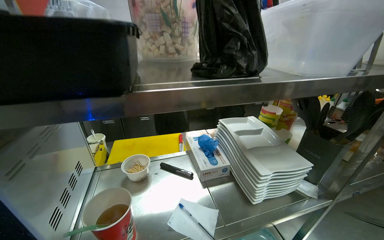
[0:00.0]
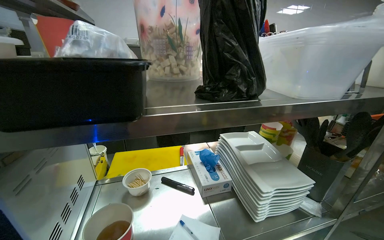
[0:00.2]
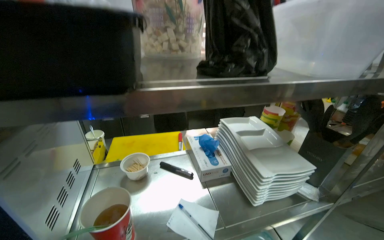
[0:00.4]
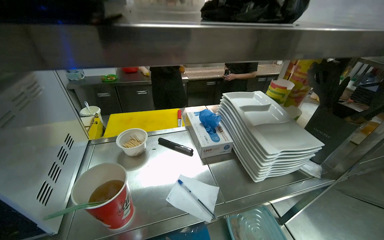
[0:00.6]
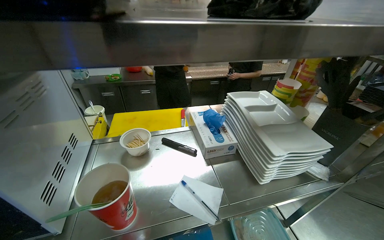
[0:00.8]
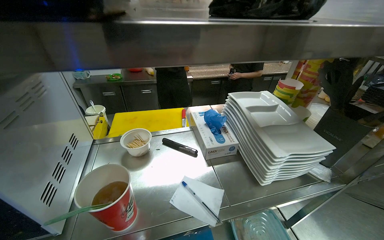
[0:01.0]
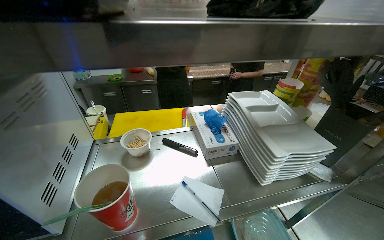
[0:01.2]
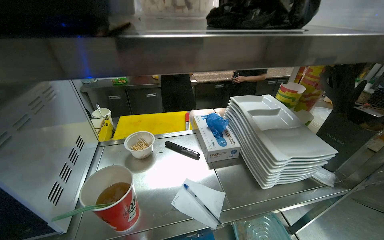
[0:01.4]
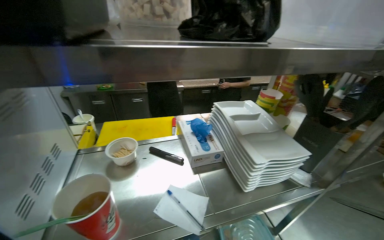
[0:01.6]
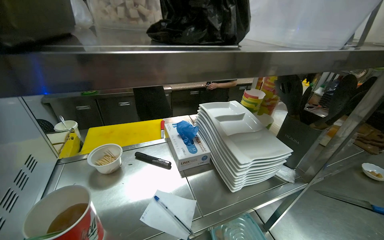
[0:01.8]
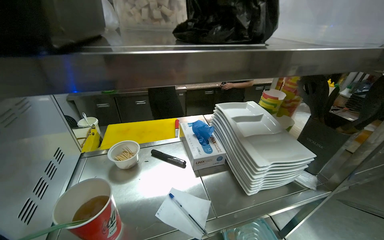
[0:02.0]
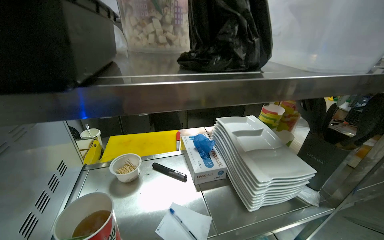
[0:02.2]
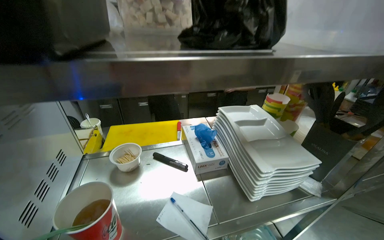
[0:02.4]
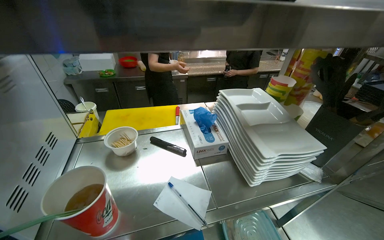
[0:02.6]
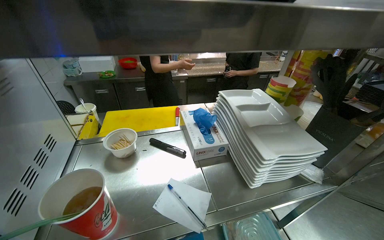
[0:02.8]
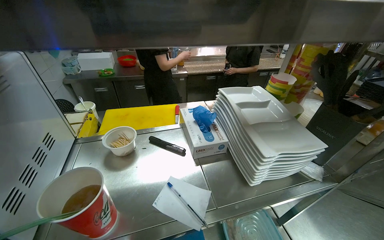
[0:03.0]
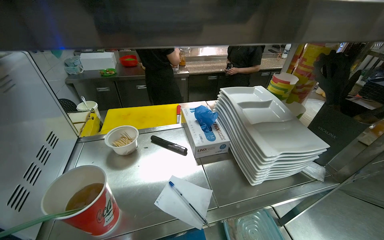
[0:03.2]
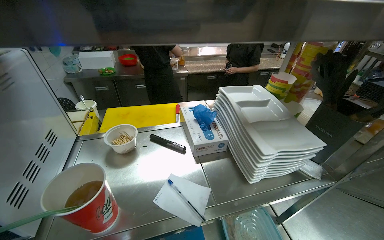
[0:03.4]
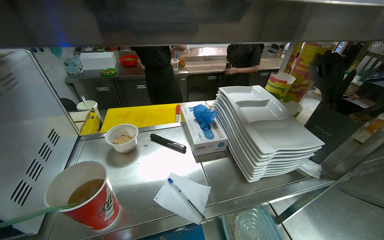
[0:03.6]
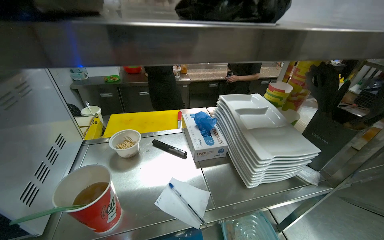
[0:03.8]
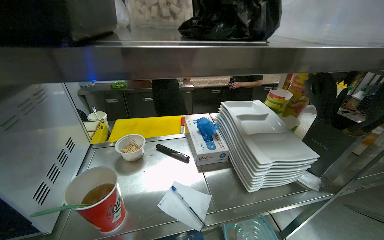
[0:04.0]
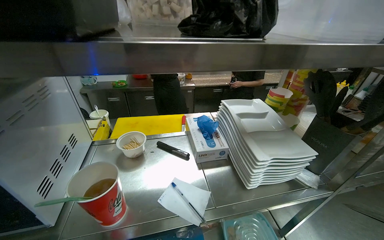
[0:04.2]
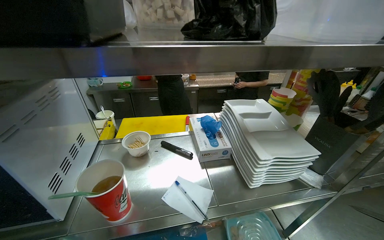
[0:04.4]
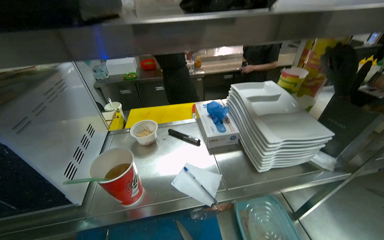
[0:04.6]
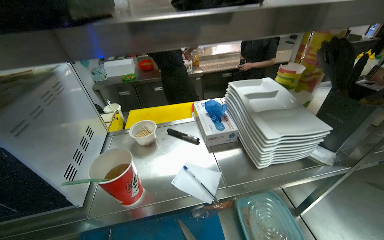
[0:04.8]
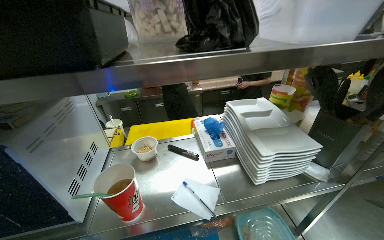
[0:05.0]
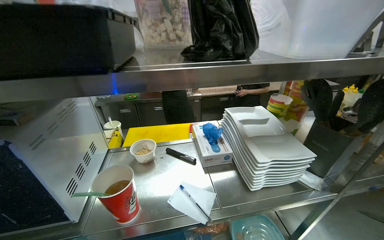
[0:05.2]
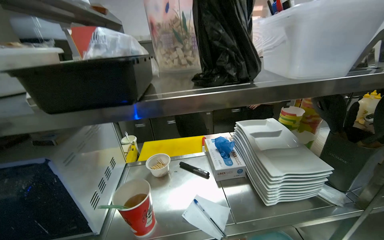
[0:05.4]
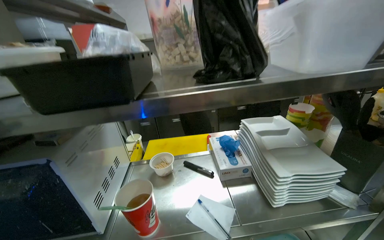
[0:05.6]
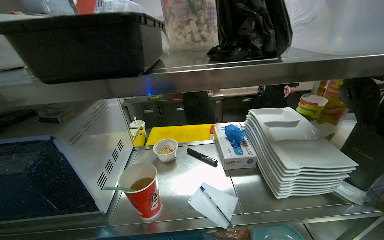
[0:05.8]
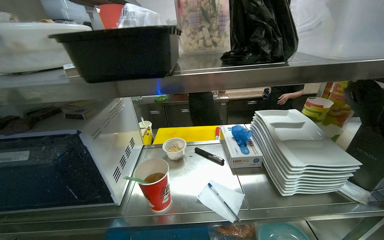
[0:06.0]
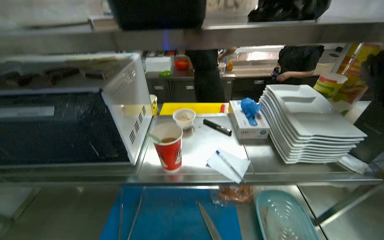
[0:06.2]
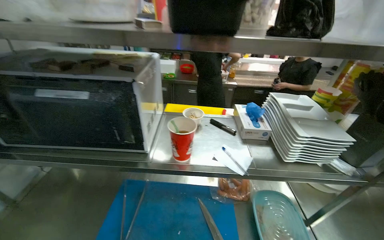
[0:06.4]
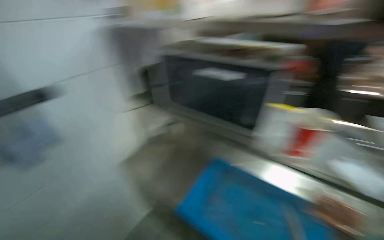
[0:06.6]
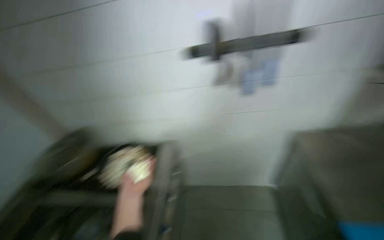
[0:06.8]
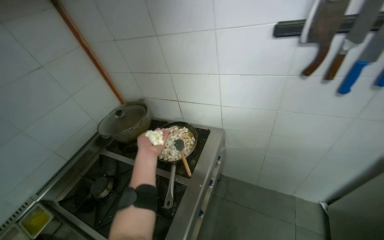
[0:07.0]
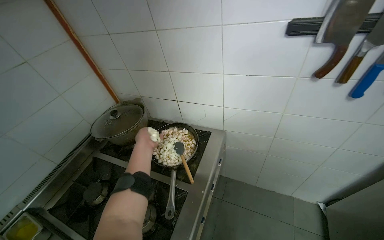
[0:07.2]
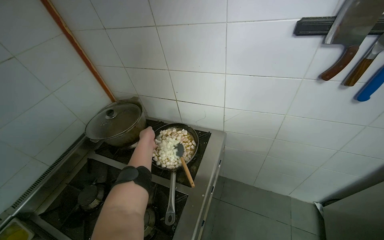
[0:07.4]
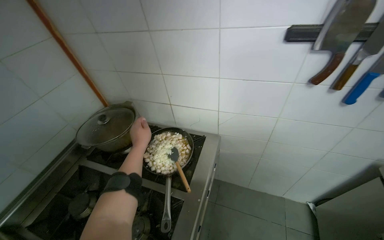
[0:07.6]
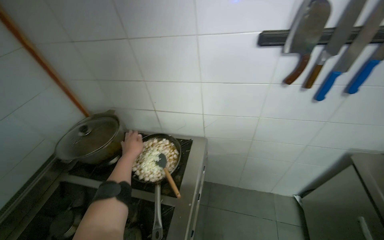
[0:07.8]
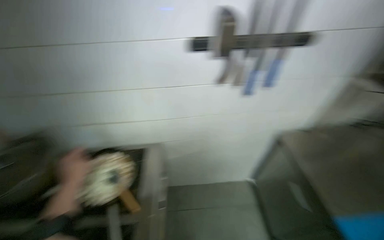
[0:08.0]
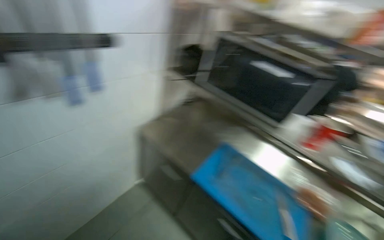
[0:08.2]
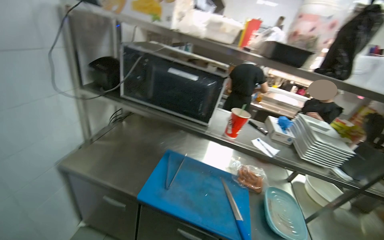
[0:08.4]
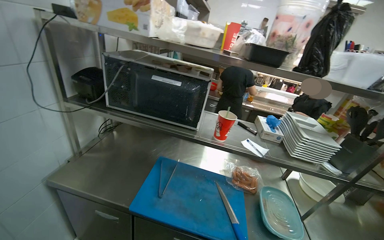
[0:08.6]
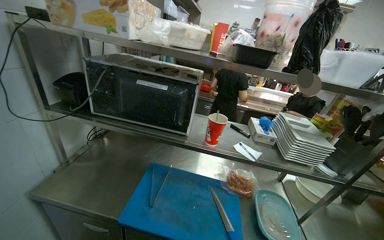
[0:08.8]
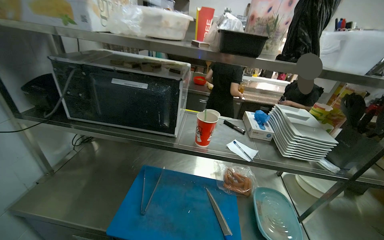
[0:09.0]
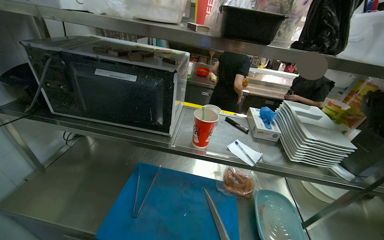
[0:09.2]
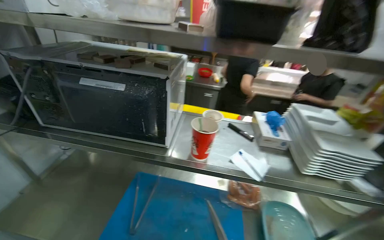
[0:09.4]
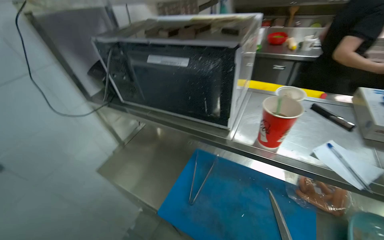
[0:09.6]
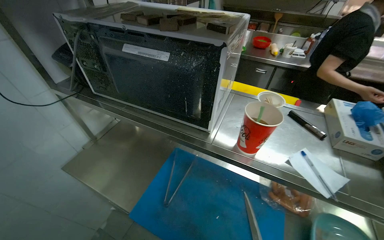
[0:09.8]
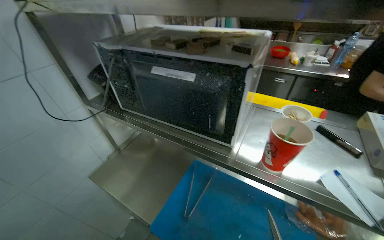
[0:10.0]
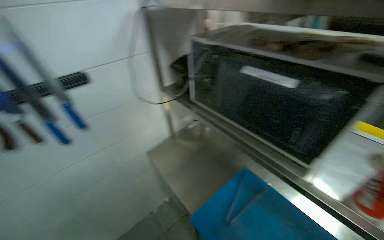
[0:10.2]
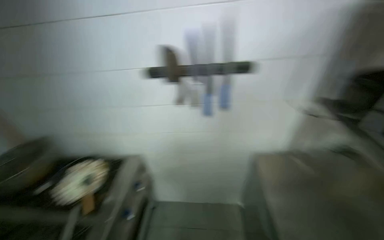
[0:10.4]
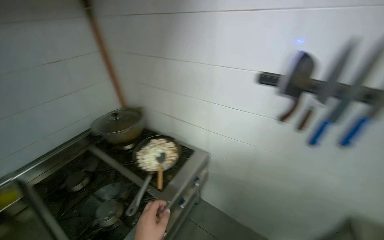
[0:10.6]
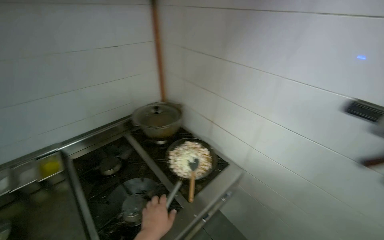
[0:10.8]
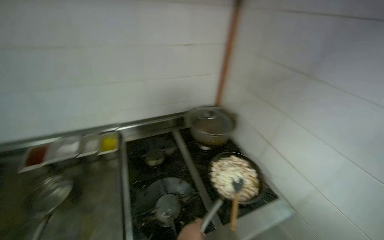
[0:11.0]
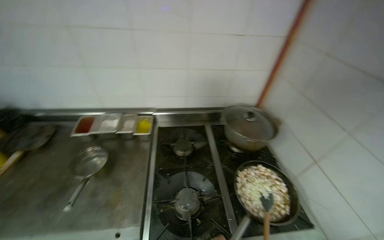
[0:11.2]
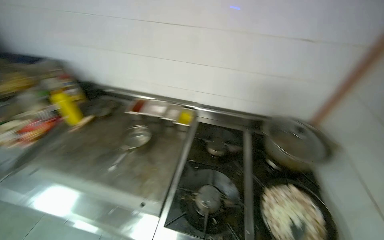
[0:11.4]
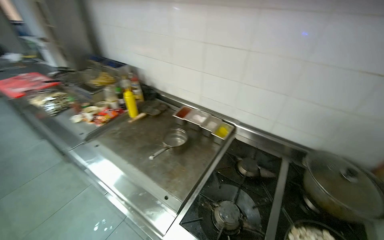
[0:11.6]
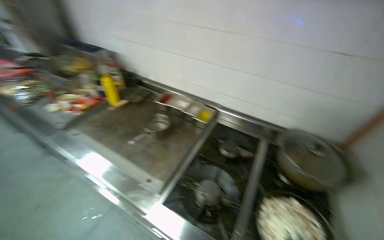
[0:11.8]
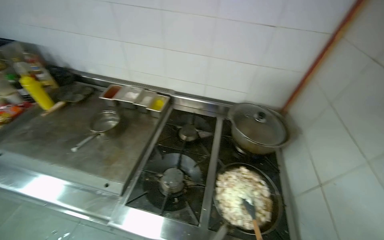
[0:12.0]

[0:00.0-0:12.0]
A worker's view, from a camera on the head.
Job: cooking food.
The whole recording: Cooking food in pan. The worker turns on the stove, stirs food in a pan, and adds chopped onion to it.
0:06.0 to 0:07.6: The wearer moves approximately 70 cm. The head turns to the left by about 50 degrees. The view tips downward by approximately 15 degrees.
0:07.6 to 0:09.0: The wearer moves roughly 50 cm. The wearer looks about 105 degrees further to the right.
0:09.0 to 0:10.4: The wearer looks some 85 degrees further to the left. The wearer looks some 15 degrees further downward.
0:10.4 to 0:12.0: The camera is carried roughly 50 cm. The wearer's head swings about 100 degrees to the left.

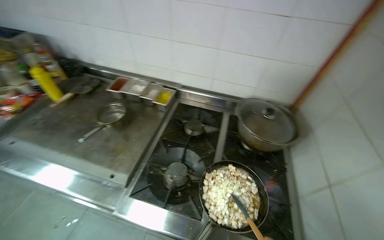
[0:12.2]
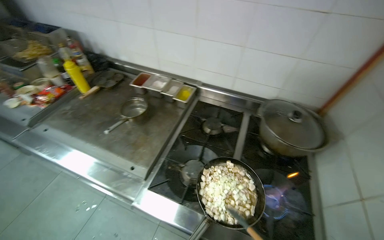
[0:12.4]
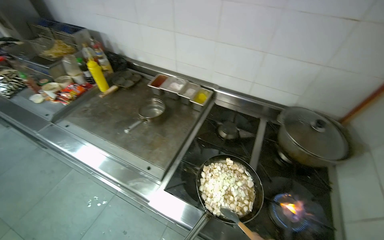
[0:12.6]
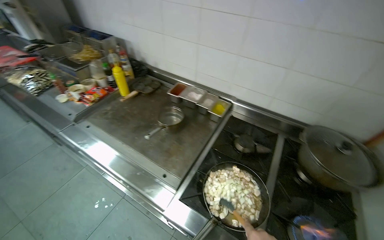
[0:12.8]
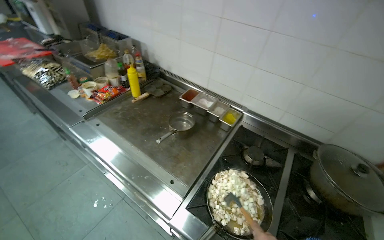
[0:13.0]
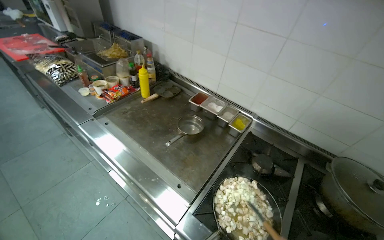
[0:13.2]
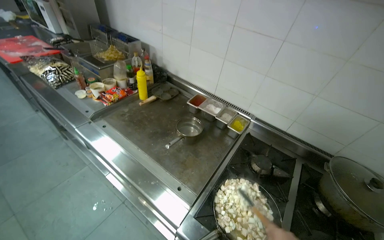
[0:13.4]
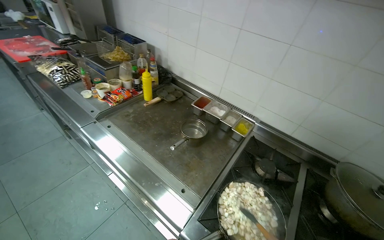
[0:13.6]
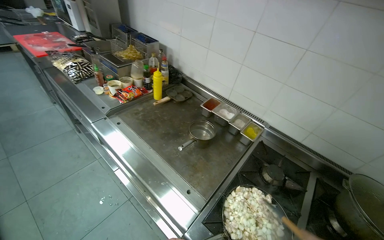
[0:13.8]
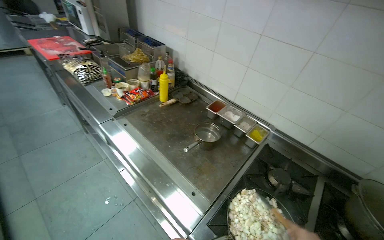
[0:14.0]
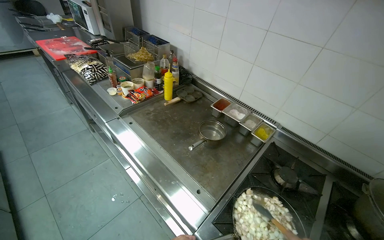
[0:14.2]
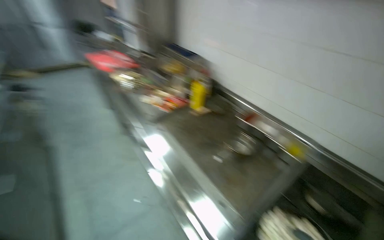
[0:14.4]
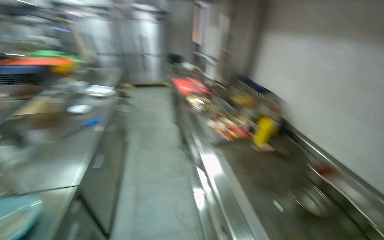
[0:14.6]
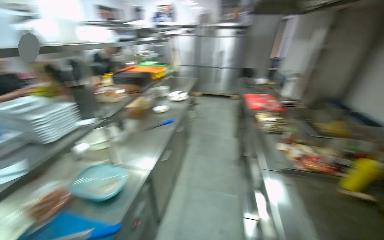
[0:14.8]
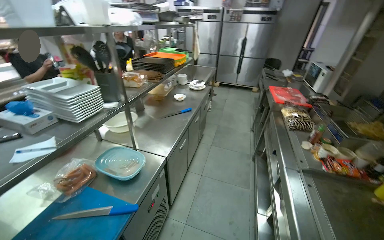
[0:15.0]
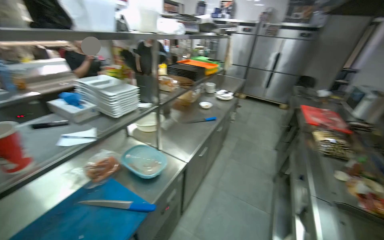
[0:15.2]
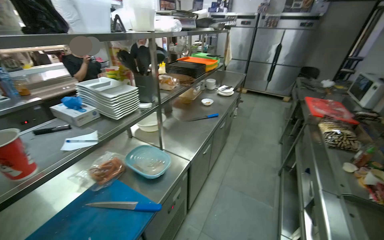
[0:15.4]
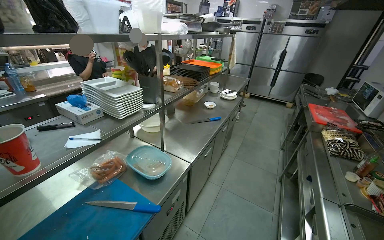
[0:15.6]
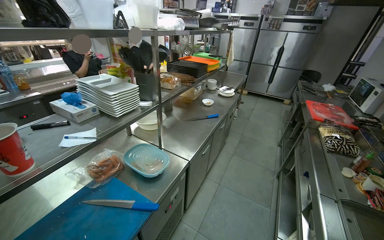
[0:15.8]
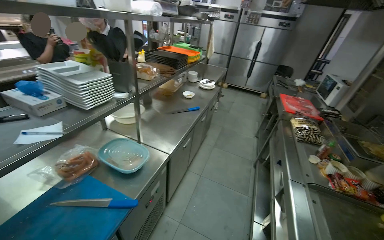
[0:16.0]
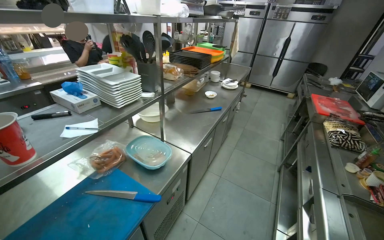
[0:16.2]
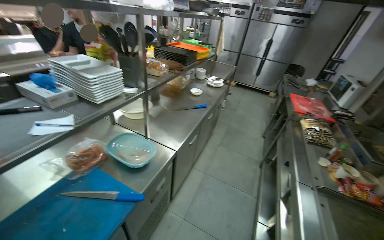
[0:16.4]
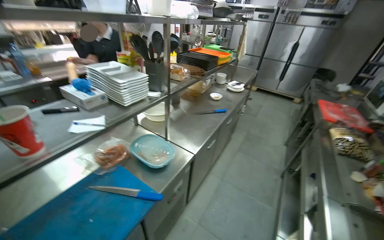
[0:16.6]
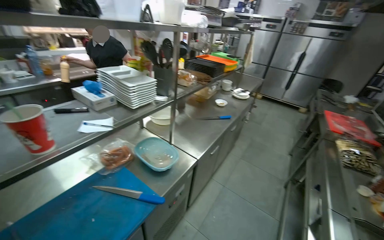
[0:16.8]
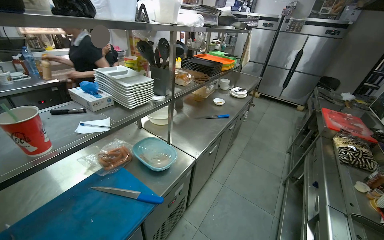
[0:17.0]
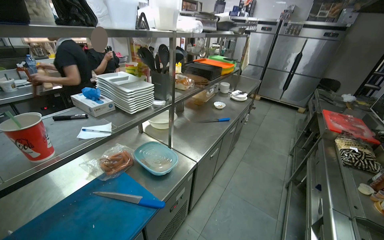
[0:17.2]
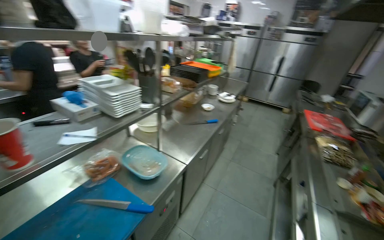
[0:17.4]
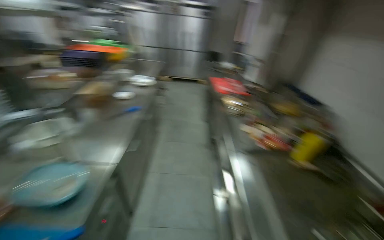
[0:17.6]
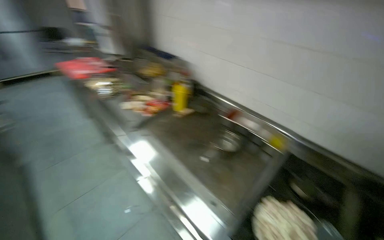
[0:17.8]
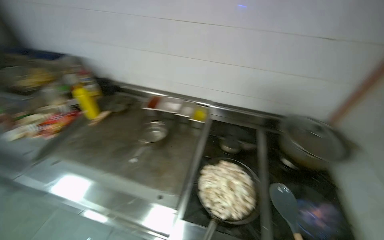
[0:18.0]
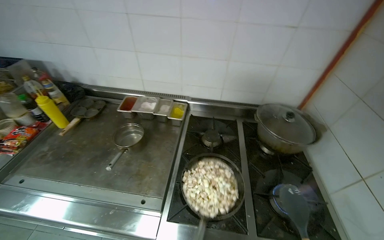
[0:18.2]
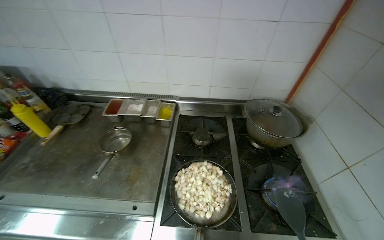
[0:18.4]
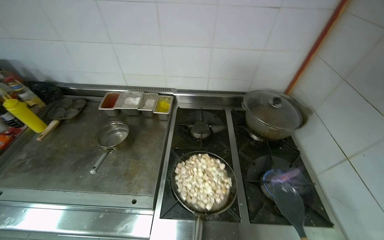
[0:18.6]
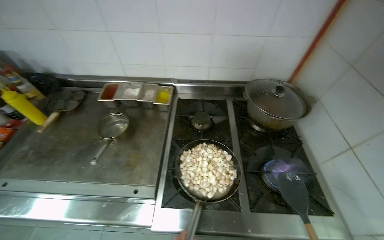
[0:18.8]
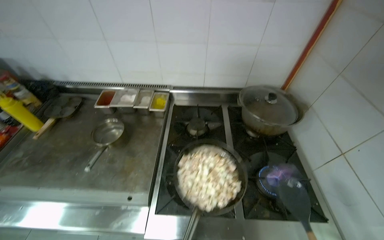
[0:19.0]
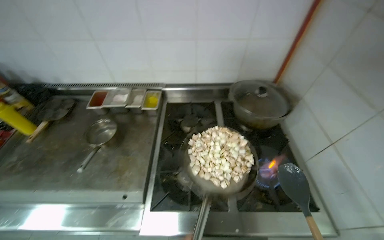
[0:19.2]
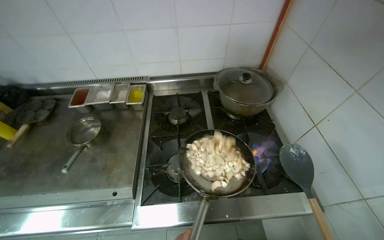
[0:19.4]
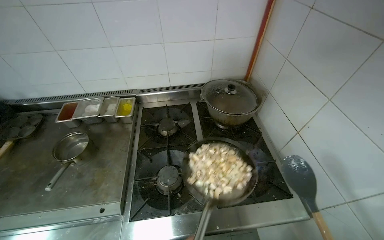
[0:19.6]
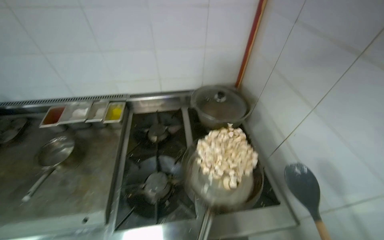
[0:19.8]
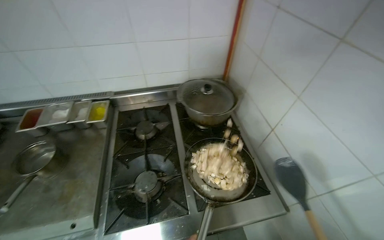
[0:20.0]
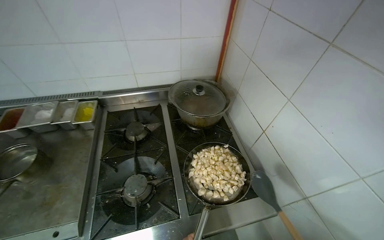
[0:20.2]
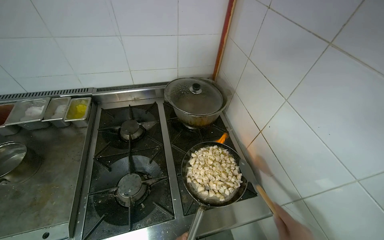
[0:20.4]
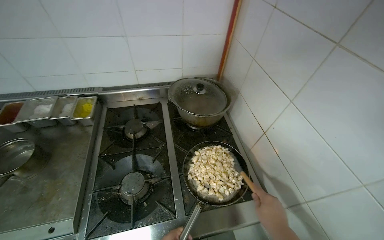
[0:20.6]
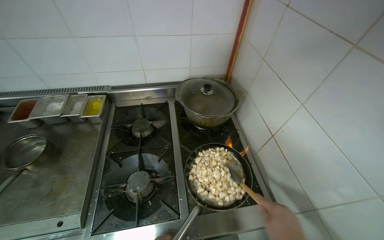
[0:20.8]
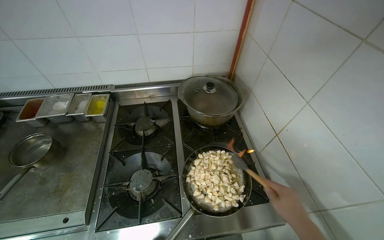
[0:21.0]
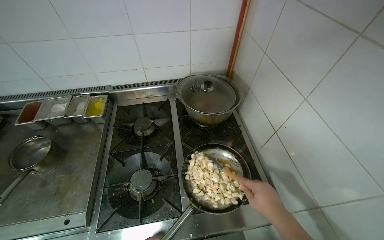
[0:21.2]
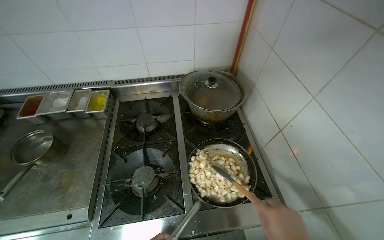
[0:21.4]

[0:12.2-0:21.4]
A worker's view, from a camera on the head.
Job: cooking food.
The whole recording: Cooking food in pan. The worker turns on the stove, stirs food in a pan, and adds chopped onion to it.
0:12.2 to 0:13.8: The wearer's head swings approximately 25 degrees to the left.
0:13.8 to 0:15.2: The head turns to the left by about 80 degrees. The view tips upward by roughly 15 degrees.
0:16.8 to 0:18.4: The wearer moves approximately 40 cm. The wearer looks approximately 120 degrees further to the right. The camera pitches downward, by roughly 20 degrees.
